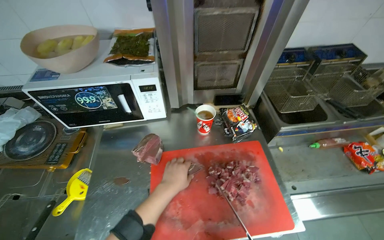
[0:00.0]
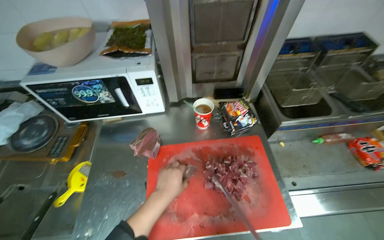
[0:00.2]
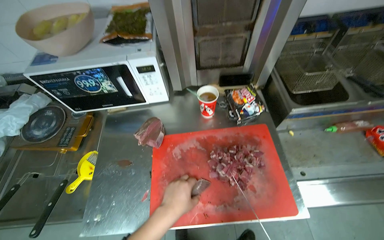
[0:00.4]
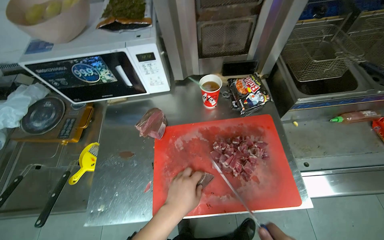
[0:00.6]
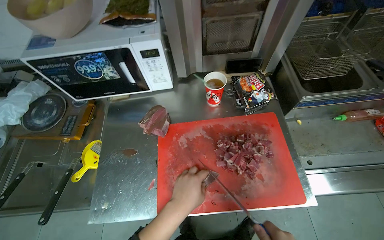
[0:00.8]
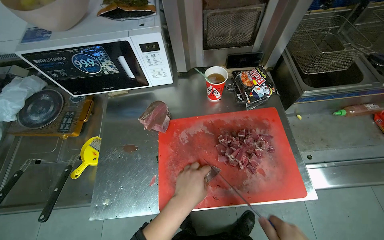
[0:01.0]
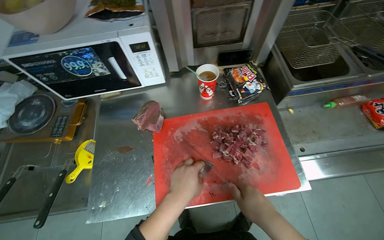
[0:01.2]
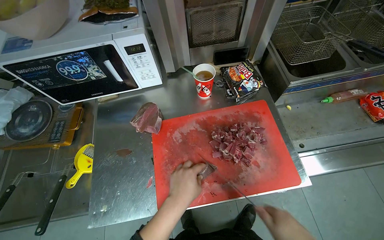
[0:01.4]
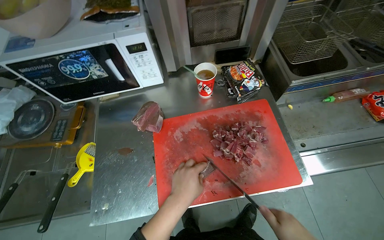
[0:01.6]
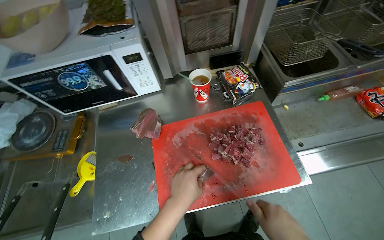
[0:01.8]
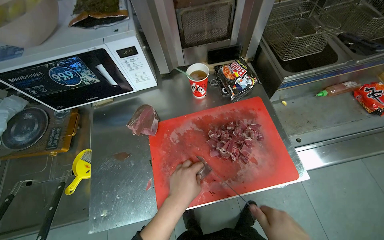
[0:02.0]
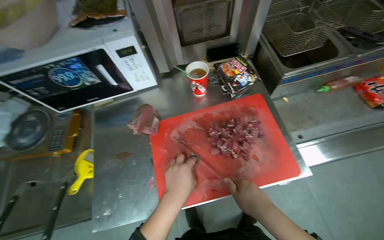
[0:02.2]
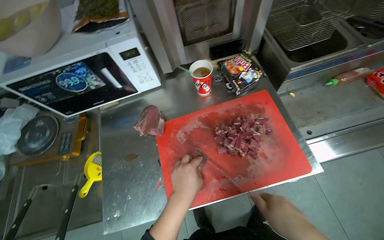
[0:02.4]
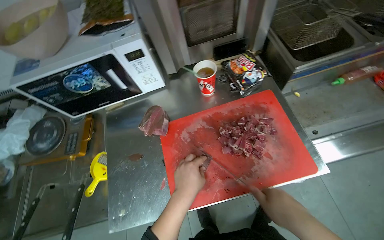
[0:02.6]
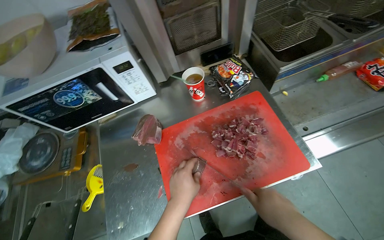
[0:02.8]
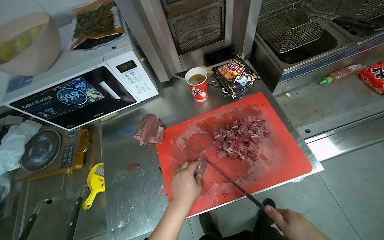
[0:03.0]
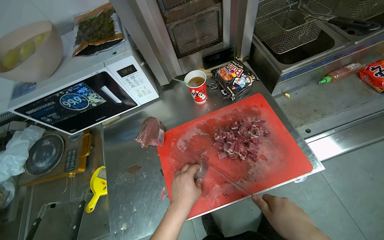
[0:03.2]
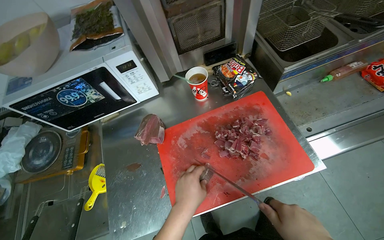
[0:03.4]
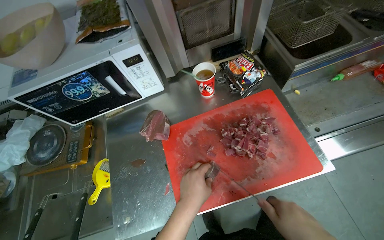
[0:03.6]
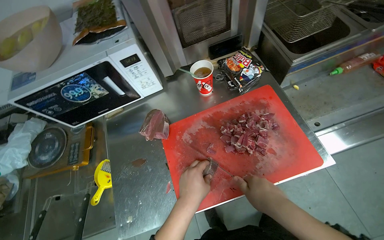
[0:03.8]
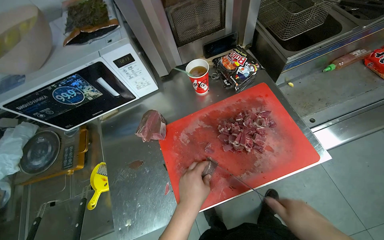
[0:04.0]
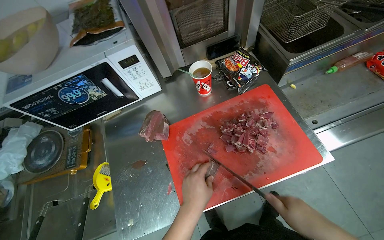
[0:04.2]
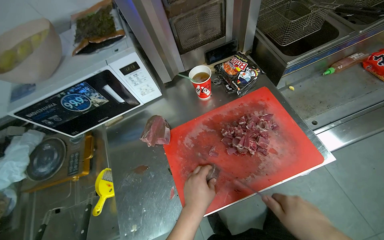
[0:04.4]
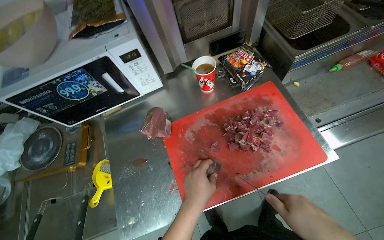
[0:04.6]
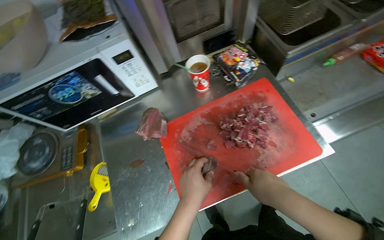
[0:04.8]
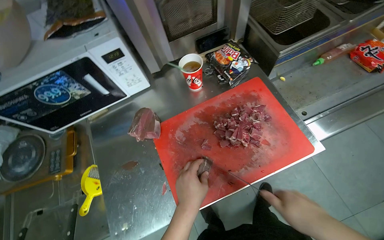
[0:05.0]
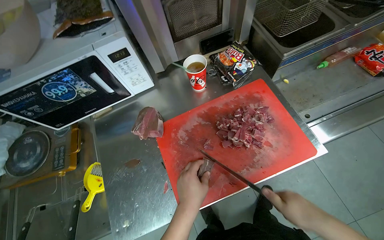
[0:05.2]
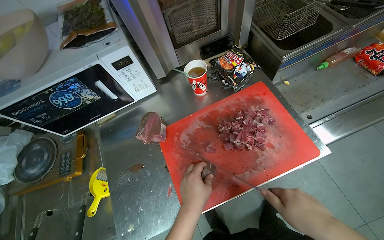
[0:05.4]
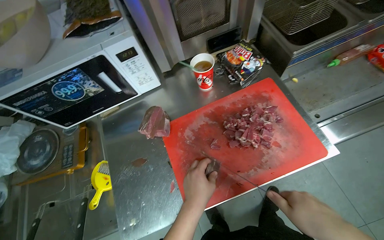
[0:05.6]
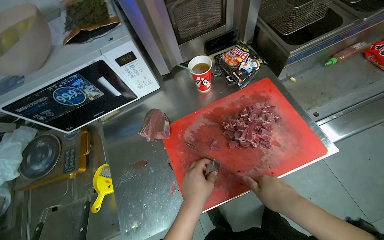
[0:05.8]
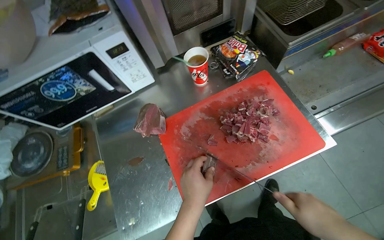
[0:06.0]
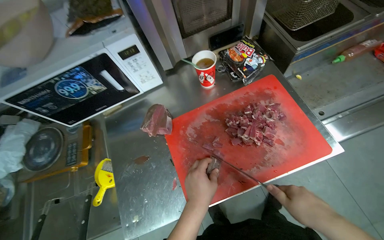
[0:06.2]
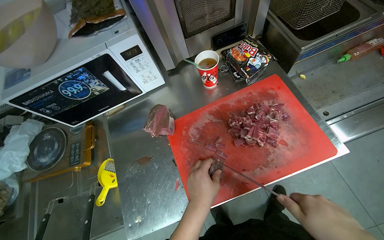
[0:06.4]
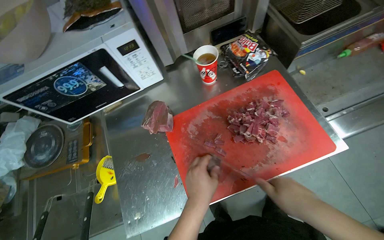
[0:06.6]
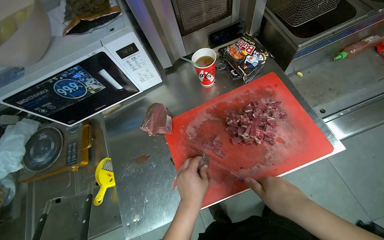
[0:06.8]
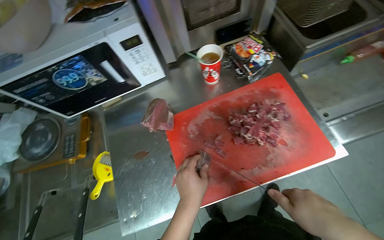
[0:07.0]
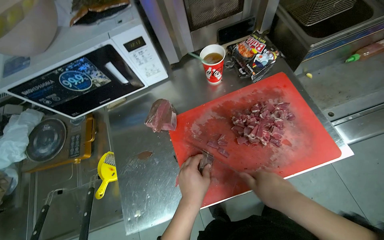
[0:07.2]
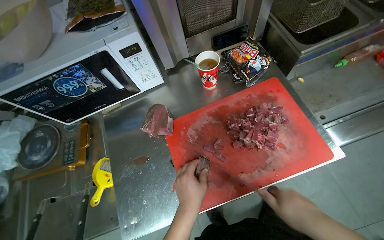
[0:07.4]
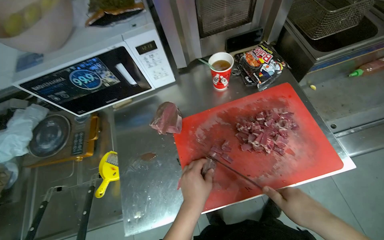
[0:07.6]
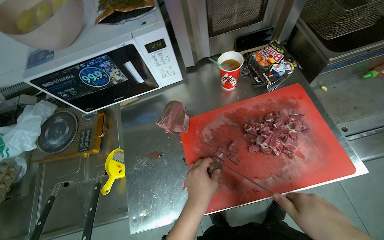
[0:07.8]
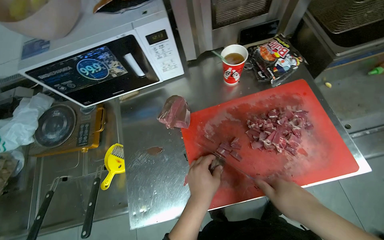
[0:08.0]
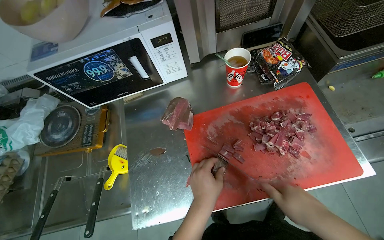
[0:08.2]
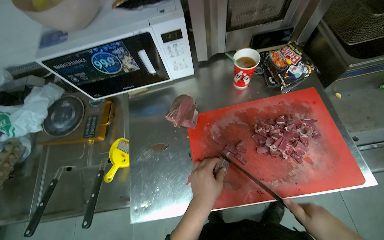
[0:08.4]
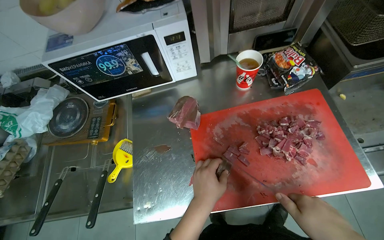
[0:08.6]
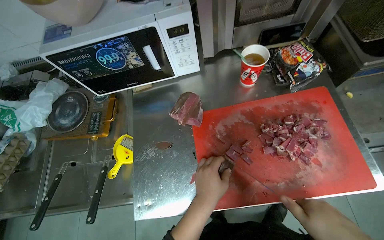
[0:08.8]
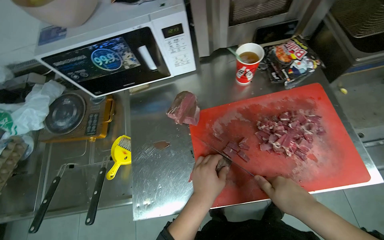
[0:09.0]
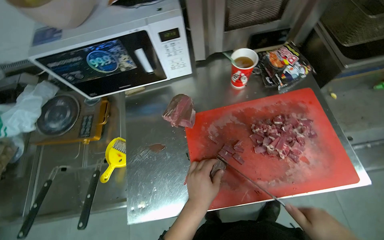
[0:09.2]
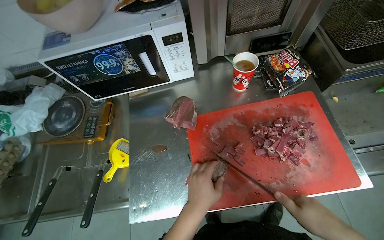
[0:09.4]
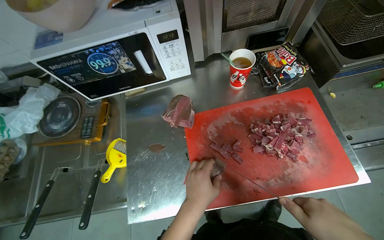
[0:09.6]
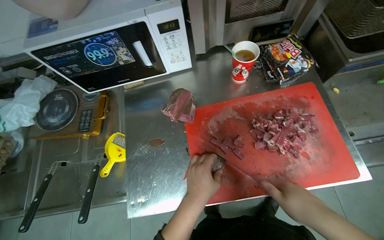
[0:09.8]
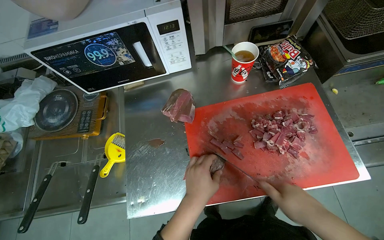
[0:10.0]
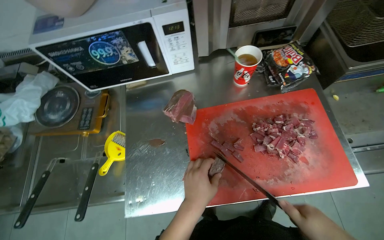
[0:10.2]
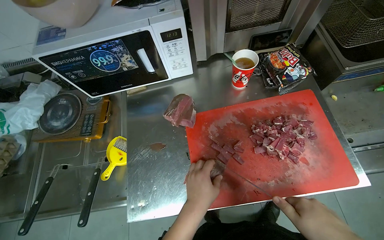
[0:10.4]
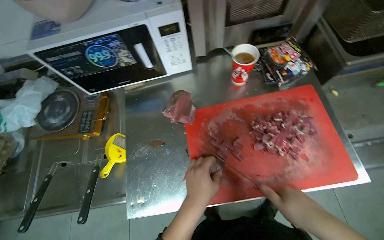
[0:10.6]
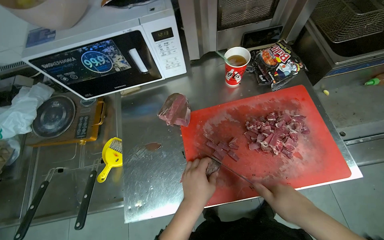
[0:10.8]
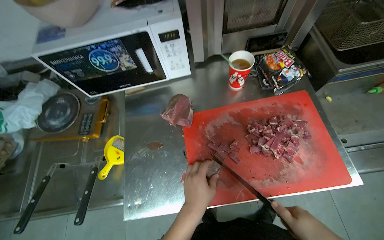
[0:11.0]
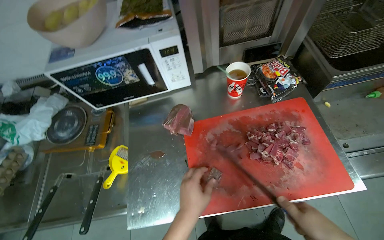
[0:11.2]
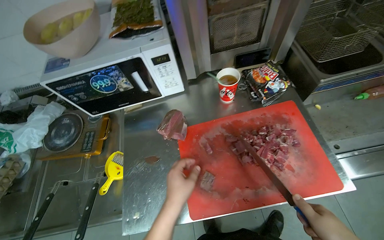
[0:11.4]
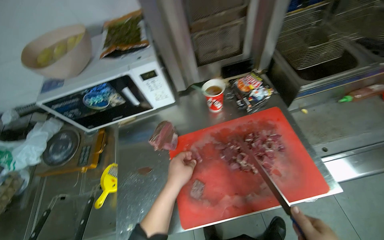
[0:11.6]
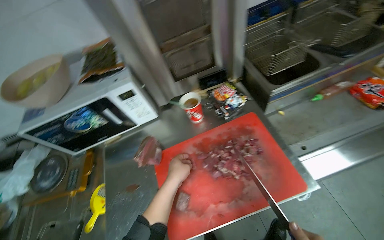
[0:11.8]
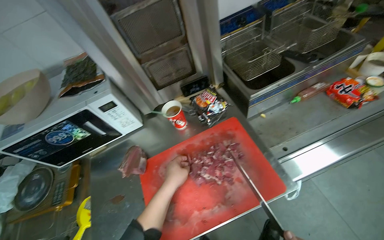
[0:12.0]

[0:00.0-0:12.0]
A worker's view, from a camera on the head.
Job: preparing food.
The whole recording: Slicing meat on cutting board. The worker continues slicing meat into smaller pieces on a red cutting board.
0:10.4 to 0:12.0: The view tips upward by some 15 degrees.

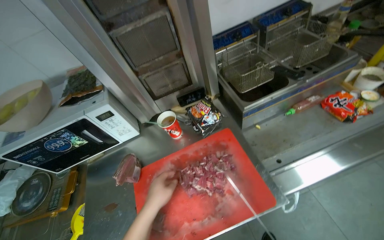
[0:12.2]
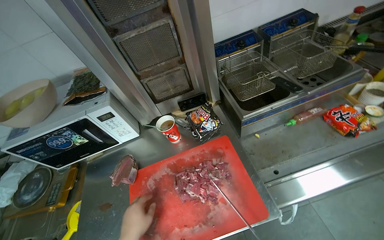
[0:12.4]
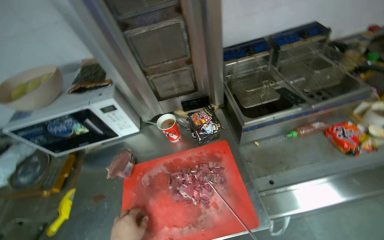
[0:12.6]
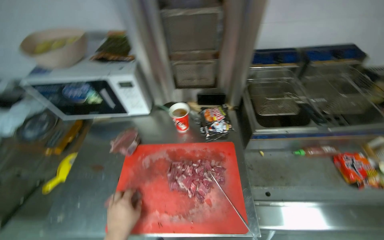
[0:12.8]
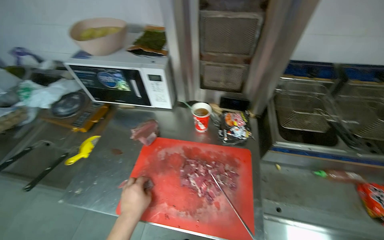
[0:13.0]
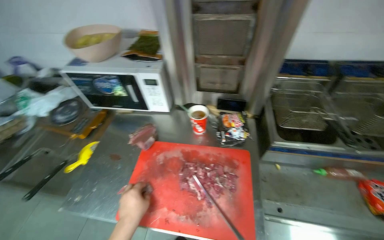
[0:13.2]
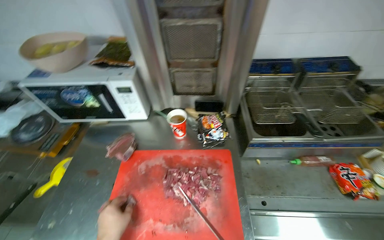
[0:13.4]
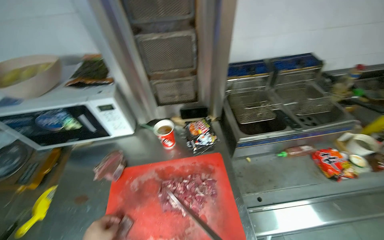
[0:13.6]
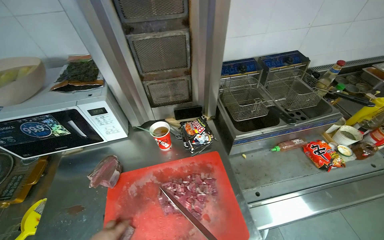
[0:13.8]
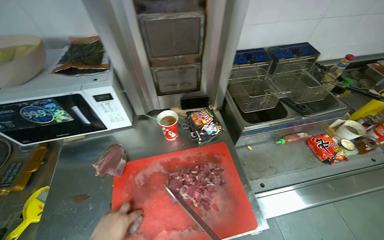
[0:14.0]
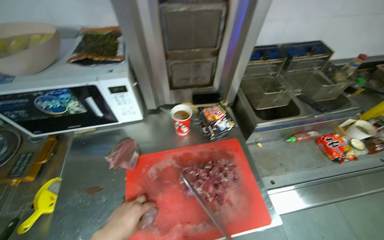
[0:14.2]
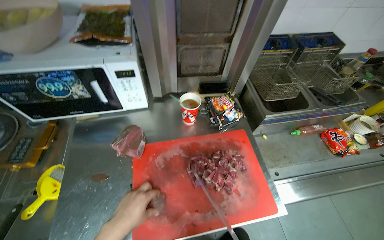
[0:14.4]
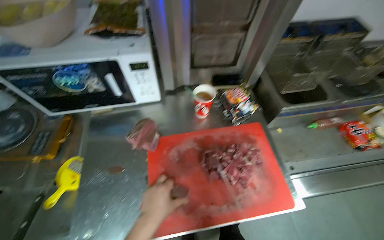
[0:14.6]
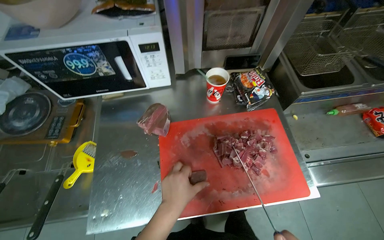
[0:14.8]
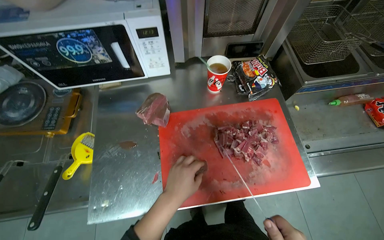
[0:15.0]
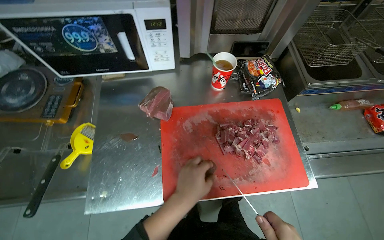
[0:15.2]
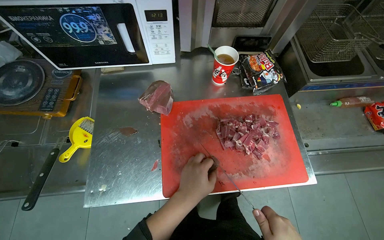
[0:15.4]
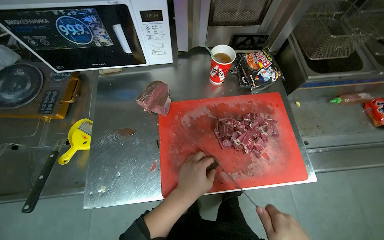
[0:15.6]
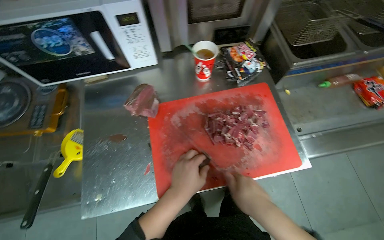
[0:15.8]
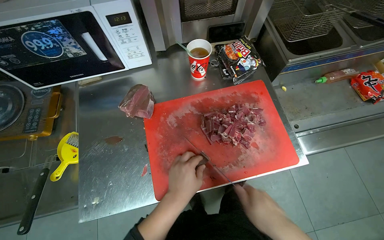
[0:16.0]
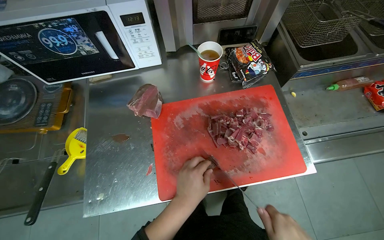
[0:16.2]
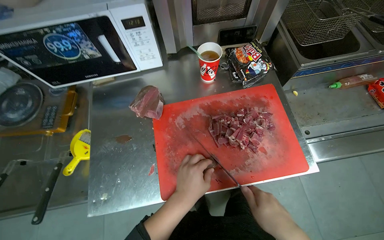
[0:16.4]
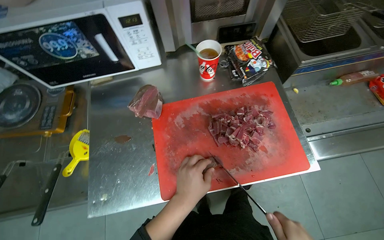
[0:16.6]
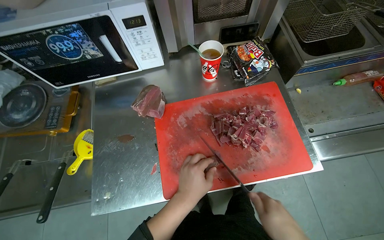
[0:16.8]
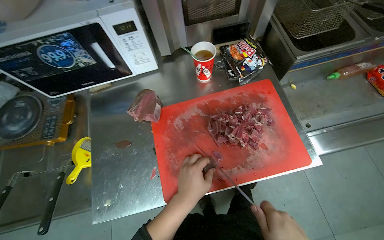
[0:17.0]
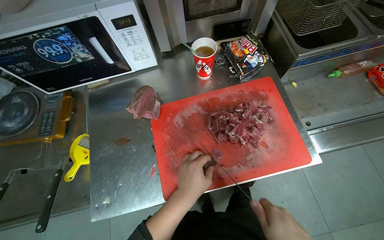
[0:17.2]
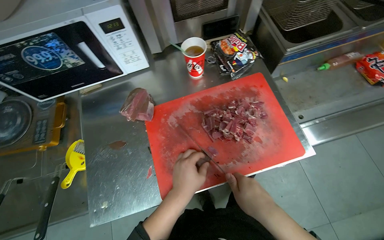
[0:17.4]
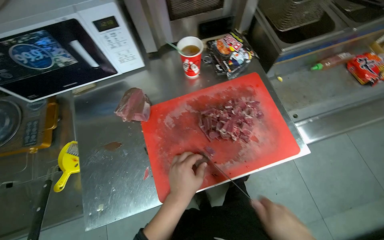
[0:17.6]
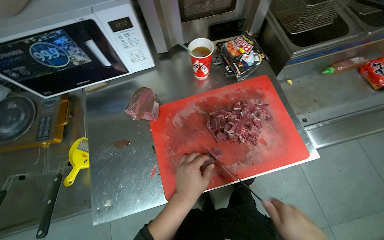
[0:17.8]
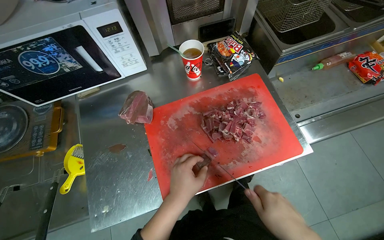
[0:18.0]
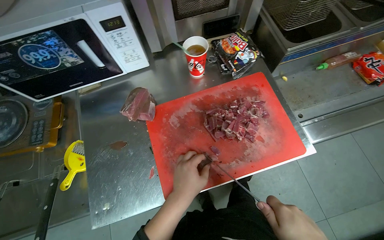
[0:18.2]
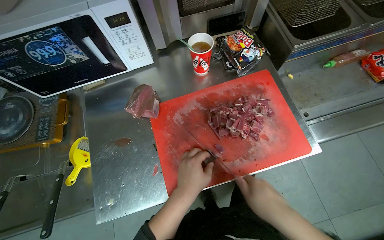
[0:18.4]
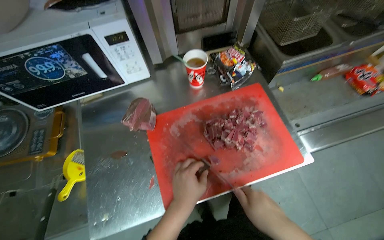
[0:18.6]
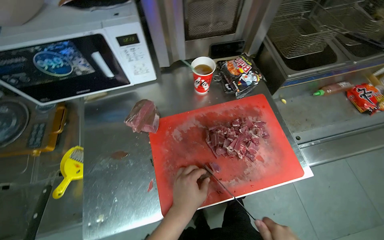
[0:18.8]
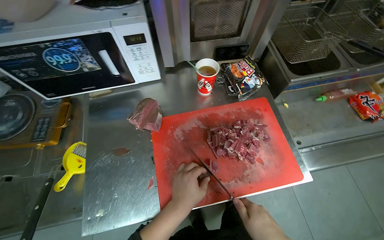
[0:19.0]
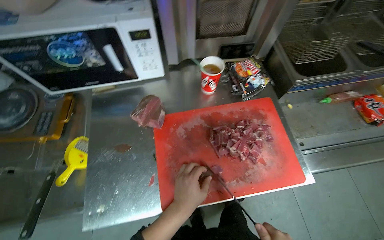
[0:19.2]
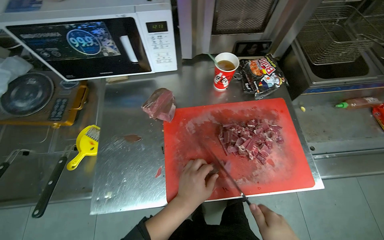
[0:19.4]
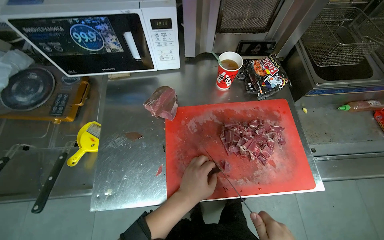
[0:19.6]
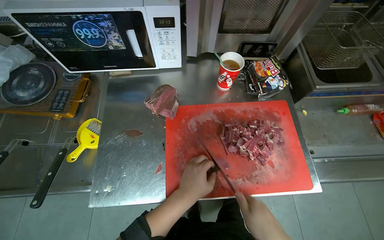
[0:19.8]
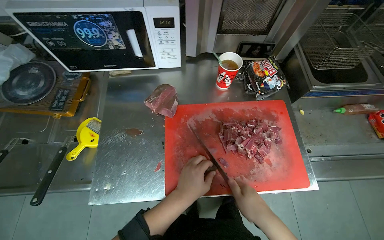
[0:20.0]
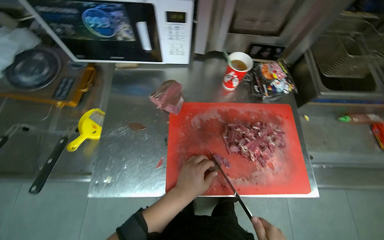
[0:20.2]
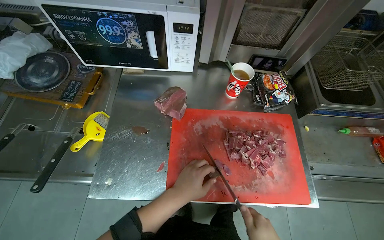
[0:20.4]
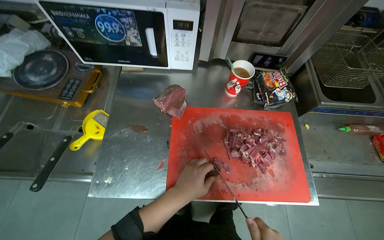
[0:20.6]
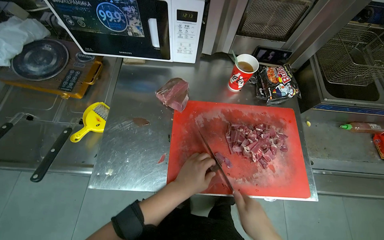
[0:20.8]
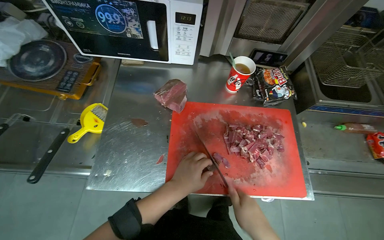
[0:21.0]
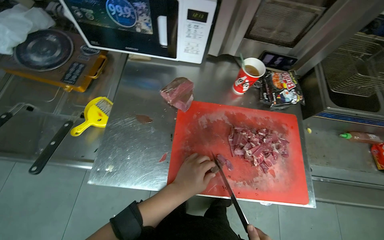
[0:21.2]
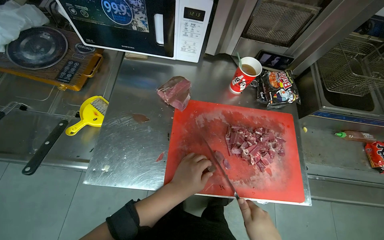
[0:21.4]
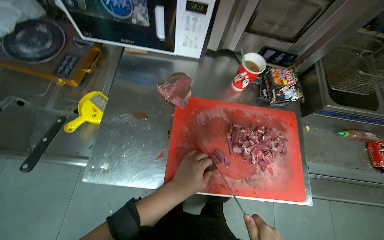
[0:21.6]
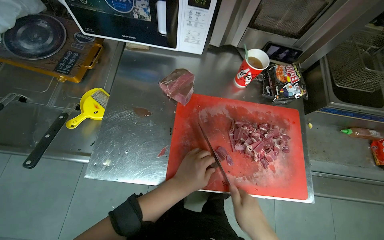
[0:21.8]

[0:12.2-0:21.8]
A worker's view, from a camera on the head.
Job: preparing food.
The whole recording: Slicing meat on cutting board. The worker continues slicing meat into smaller pieces on a red cutting board.
0:13.8 to 0:15.4: The wearer looks about 20 degrees further downward.
